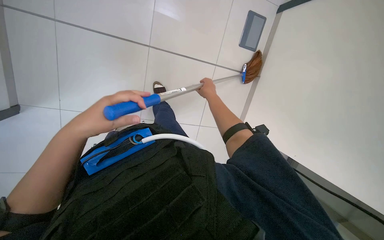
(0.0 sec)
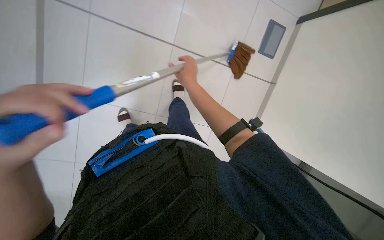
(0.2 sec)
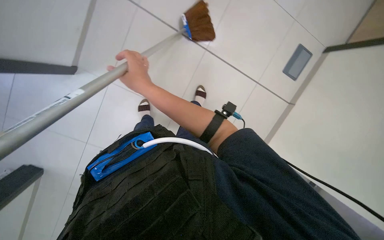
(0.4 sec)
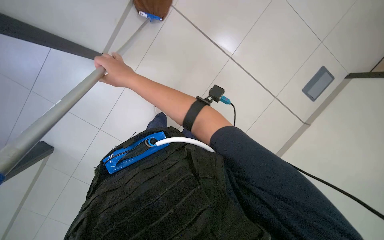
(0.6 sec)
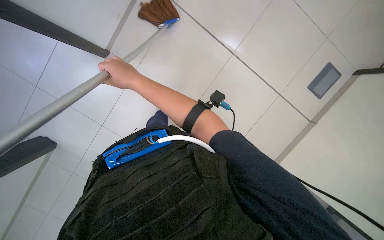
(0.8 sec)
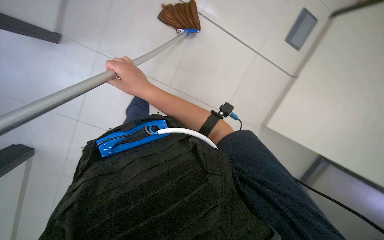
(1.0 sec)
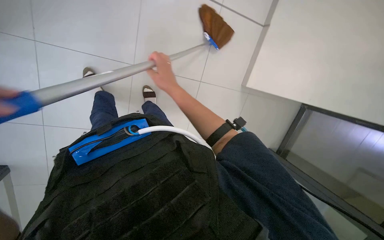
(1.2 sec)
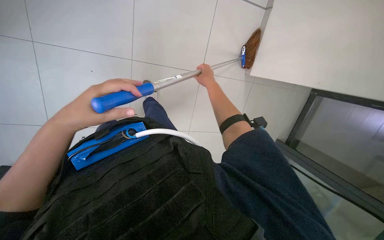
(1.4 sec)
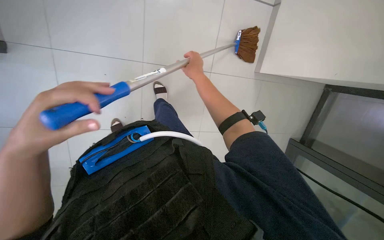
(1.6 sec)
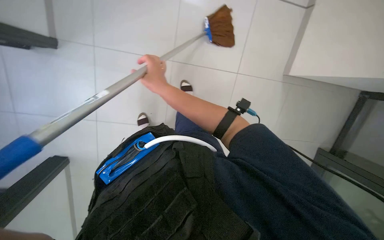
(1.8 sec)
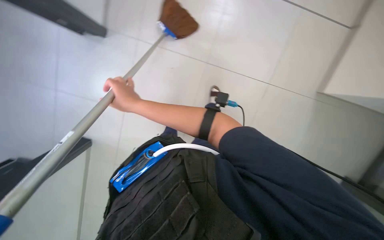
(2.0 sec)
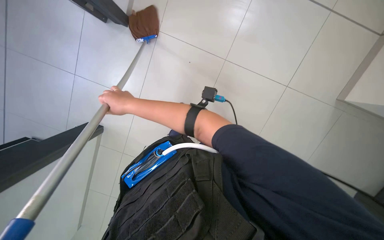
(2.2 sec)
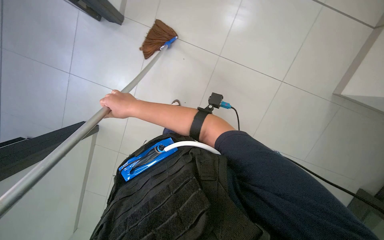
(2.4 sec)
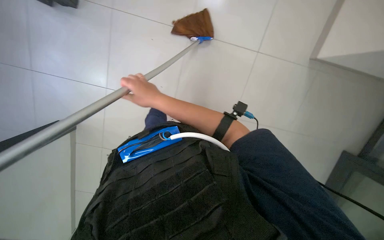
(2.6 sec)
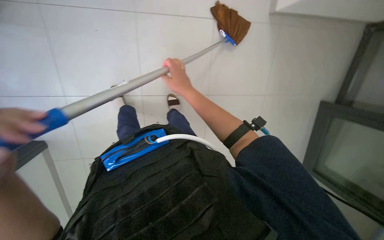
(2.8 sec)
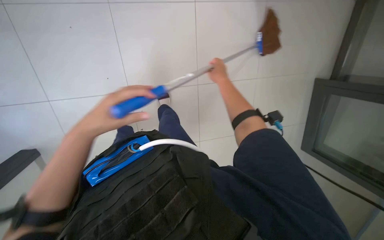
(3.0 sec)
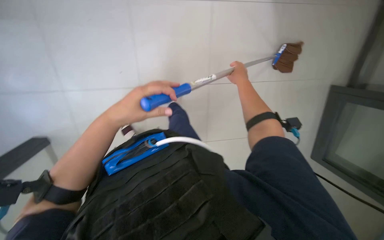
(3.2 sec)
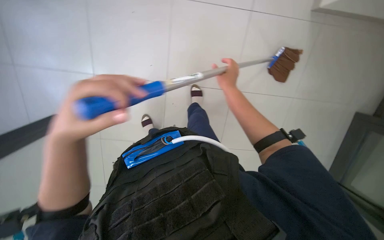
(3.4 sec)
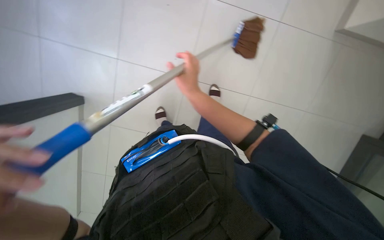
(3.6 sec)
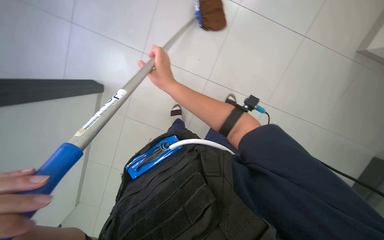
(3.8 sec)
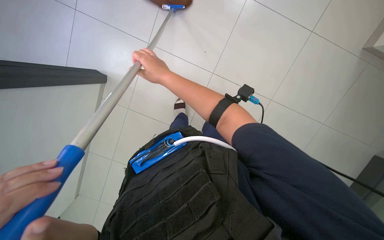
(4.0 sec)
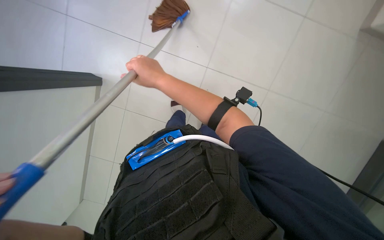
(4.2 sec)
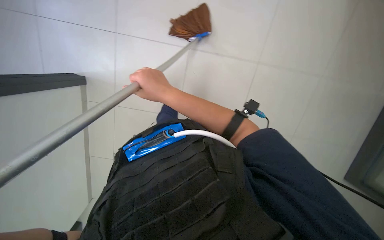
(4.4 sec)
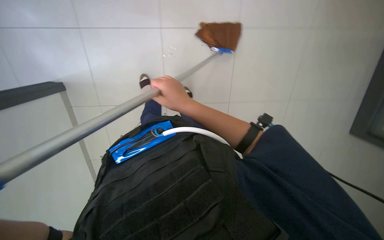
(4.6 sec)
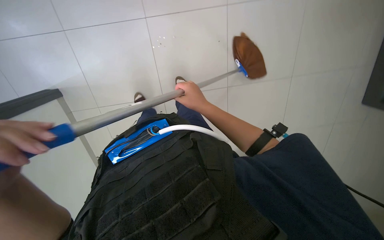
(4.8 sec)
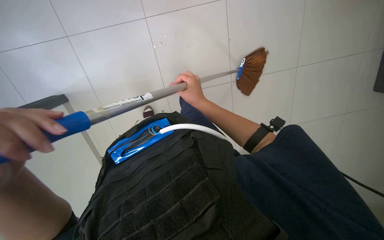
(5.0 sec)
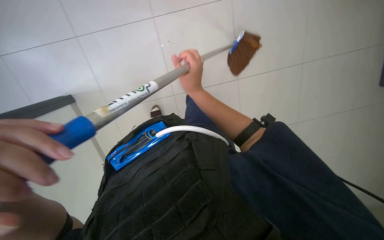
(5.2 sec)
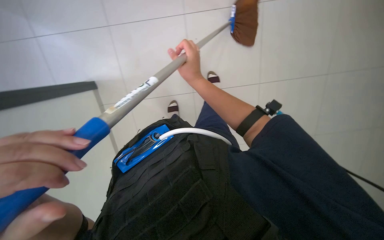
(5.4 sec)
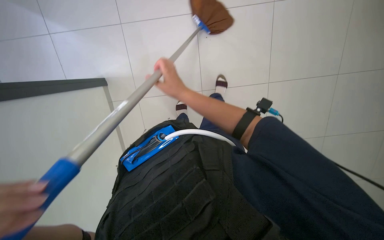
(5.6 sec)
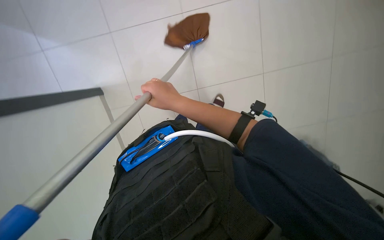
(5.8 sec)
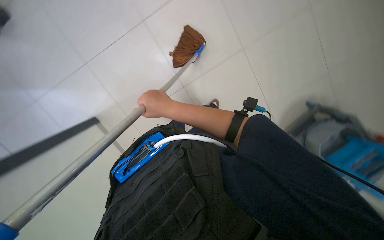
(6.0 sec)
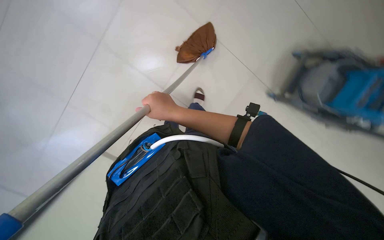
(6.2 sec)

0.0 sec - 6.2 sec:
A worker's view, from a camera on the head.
Job: mopping floor.
The whole recording: Mopping office floor. The worker mops the office floor, moving chairs and wringing the mop as part of the cleaning process.
0.0 sec - 1.6 sec: The right hand moves nearer to the camera, some 10 cm, and travels to the left and back again, some 35 cm each way.
1.6 sec - 3.2 sec: The right hand heads to the right, covering some 35 cm.
3.2 sec - 4.6 sec: The right hand moves to the left, down the picture and nearer to the camera, some 25 cm.

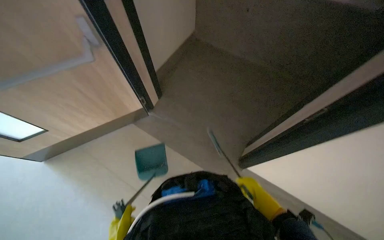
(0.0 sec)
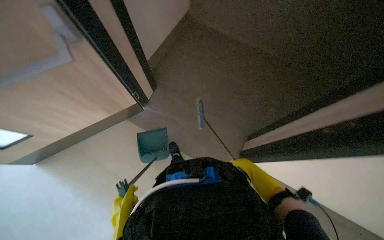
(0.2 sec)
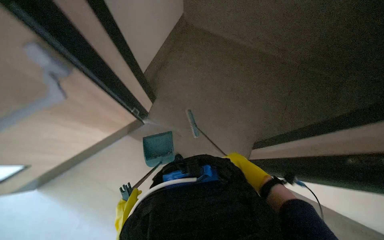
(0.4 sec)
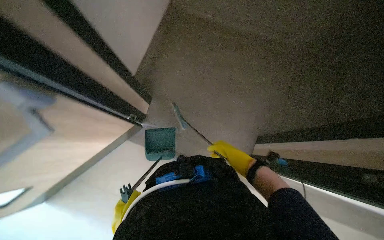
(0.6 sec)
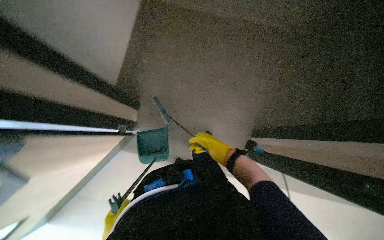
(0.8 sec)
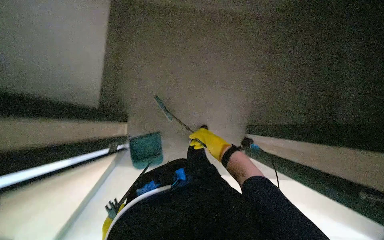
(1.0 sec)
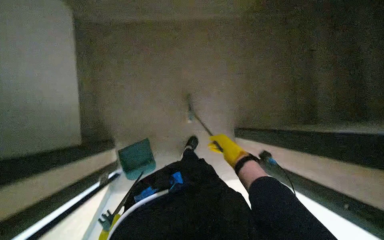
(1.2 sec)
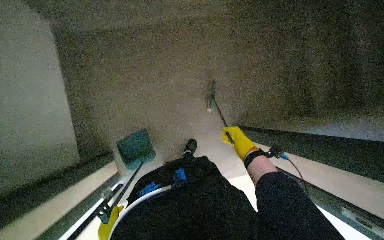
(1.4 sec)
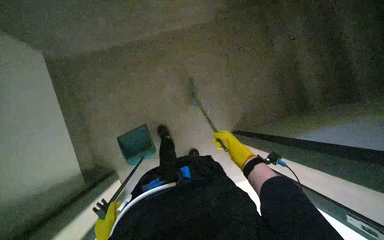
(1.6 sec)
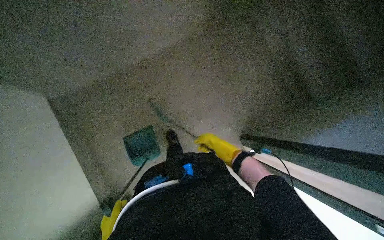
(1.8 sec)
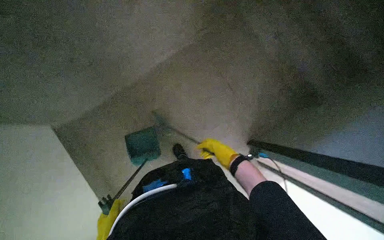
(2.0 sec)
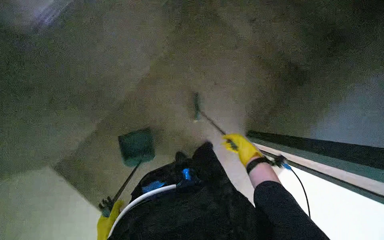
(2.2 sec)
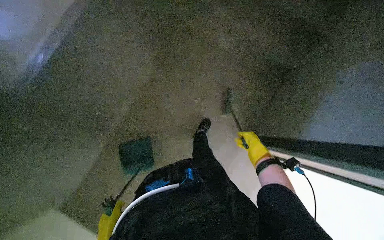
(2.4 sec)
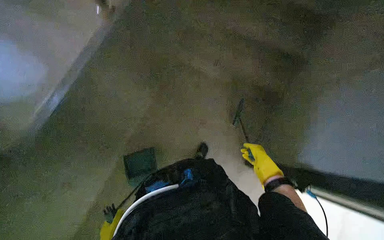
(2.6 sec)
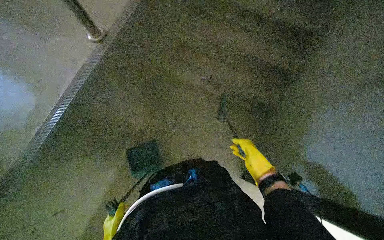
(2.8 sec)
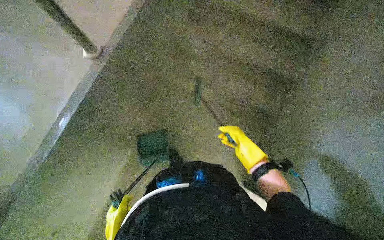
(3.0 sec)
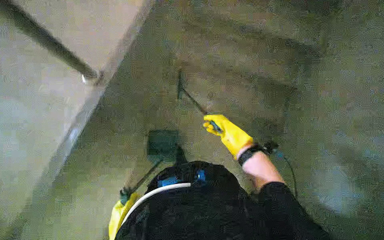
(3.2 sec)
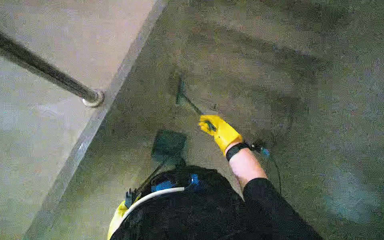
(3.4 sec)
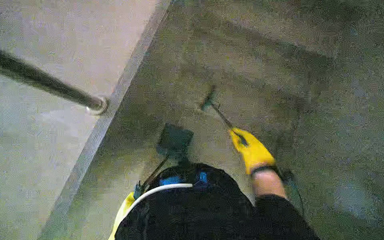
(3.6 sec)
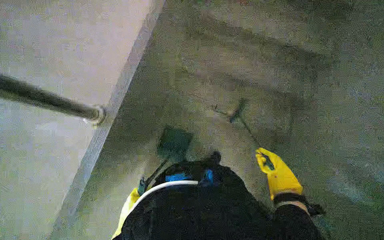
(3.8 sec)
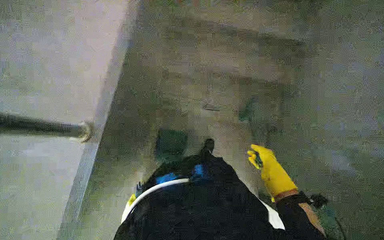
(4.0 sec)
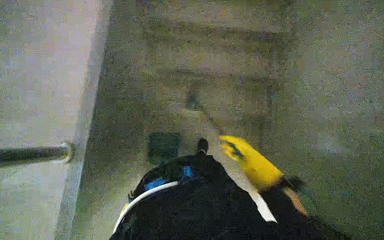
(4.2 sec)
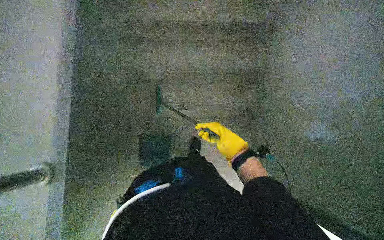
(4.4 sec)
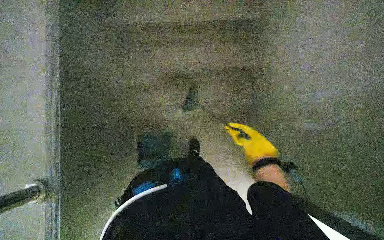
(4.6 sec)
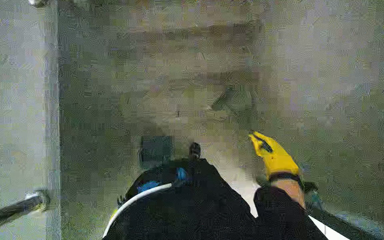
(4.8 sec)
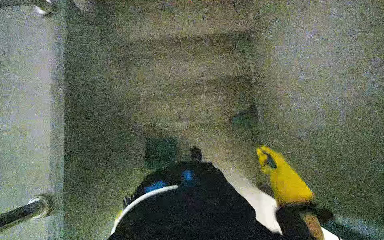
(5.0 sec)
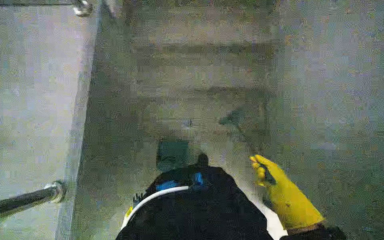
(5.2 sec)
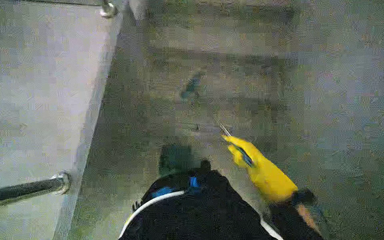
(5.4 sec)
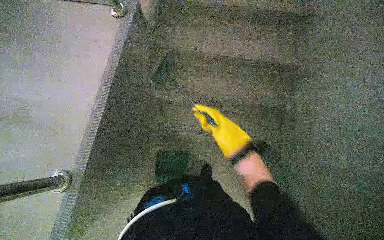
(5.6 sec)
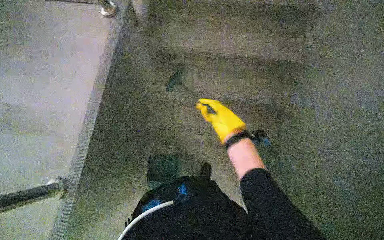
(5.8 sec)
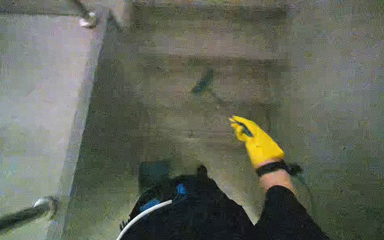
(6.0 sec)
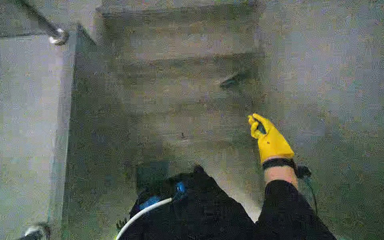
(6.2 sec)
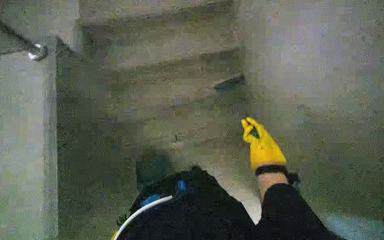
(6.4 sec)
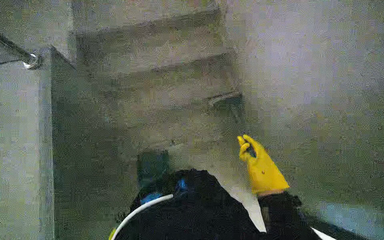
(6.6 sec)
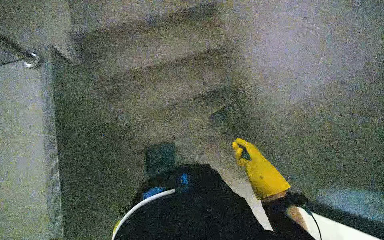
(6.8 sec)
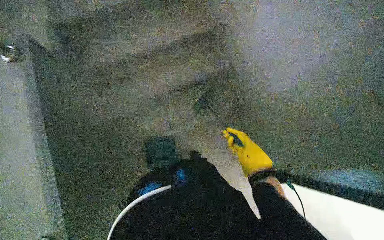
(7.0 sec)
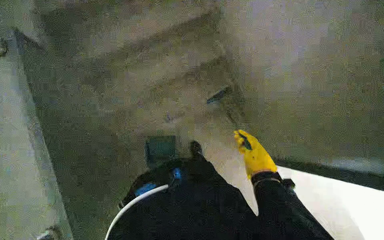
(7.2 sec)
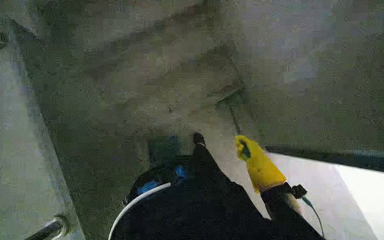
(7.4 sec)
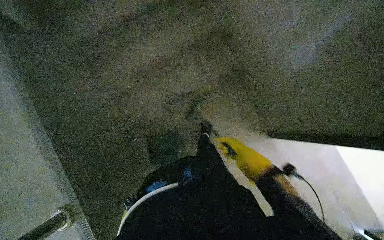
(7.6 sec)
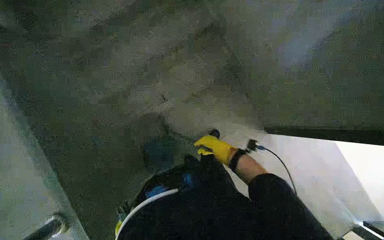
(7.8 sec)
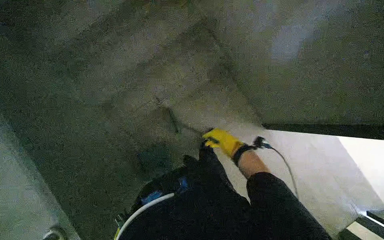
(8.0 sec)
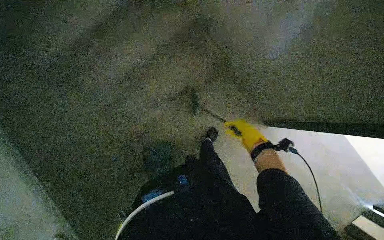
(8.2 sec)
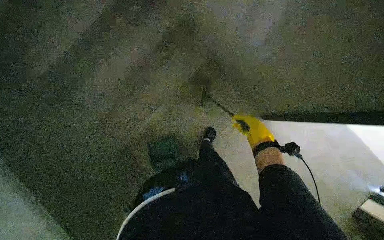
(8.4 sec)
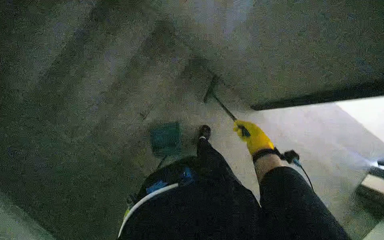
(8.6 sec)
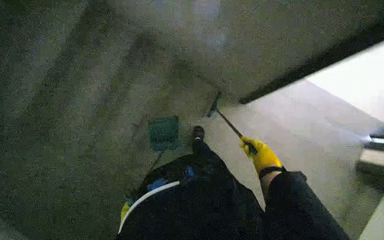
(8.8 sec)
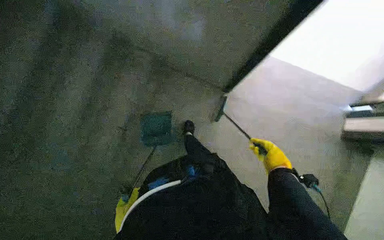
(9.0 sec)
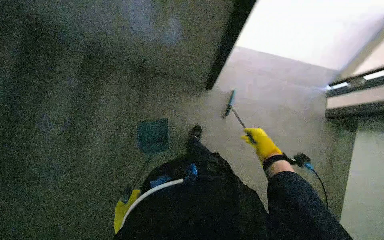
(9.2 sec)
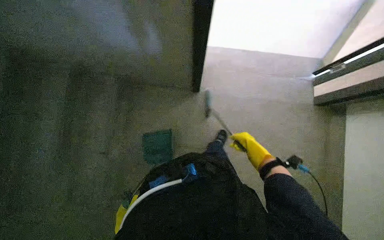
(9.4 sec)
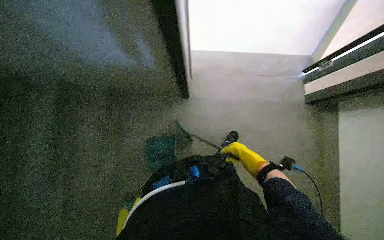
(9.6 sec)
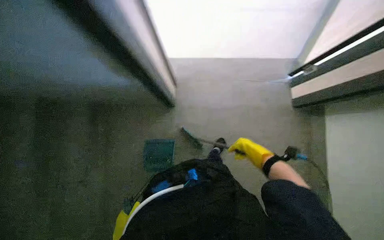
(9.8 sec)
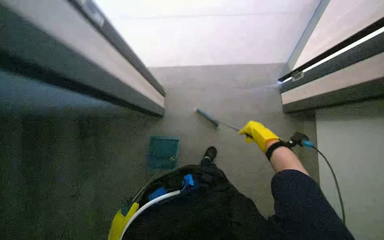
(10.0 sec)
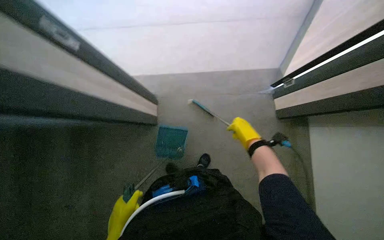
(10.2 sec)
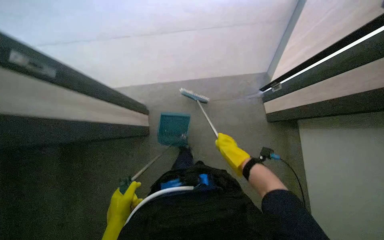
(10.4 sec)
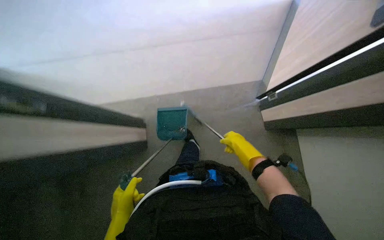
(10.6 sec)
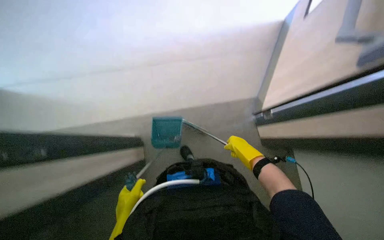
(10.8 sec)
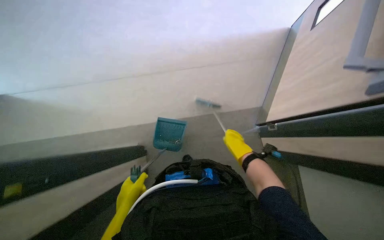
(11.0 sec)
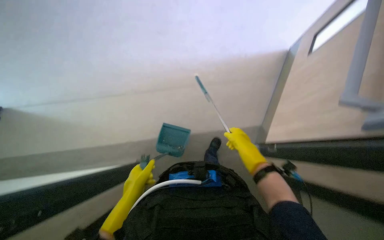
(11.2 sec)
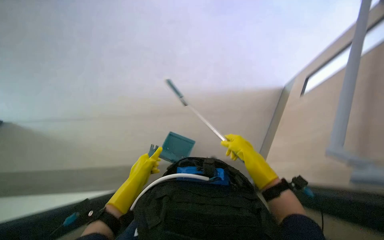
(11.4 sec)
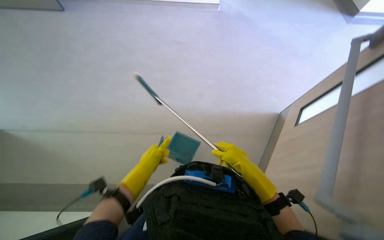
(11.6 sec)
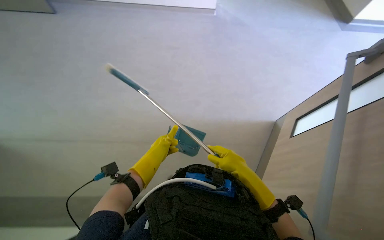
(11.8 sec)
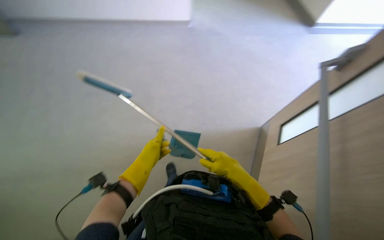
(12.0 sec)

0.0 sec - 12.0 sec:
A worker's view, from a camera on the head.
Job: sweeping floor.
The whole recording: Sweeping the Floor. The worker sweeps the floor with a broom.
0.0 sec - 1.6 sec: The camera pitches downward, by roughly 15 degrees. The right hand is displaced up the picture, to the left and farther from the camera by roughly 35 cm.
1.6 sec - 3.0 sec: The right hand goes left and right, some 15 cm each way, reversing 2 times.
3.0 sec - 4.4 sec: The right hand moves left and right over some 15 cm, changing direction 2 times.
4.4 sec - 6.0 sec: The right hand goes up and down the picture, approximately 20 cm each way, reversing 2 times.
6.0 sec - 7.6 sec: The right hand moves nearer and farther over about 15 cm, changing direction 3 times.
7.6 sec - 9.0 sec: The right hand travels farther from the camera and back again, approximately 20 cm each way.
9.0 sec - 10.4 sec: The right hand swings left and right, approximately 15 cm each way, with 2 reversals.
10.4 sec - 12.0 sec: The left hand goes some 25 cm up the picture, farther from the camera and to the right. Meanwhile the right hand heads nearer to the camera, covering some 10 cm.
